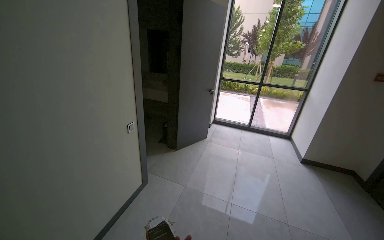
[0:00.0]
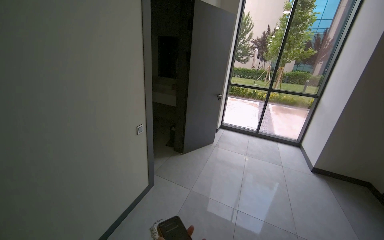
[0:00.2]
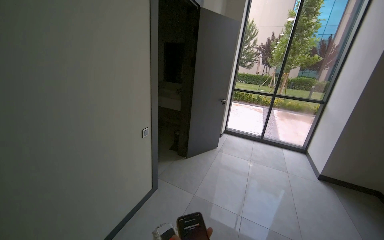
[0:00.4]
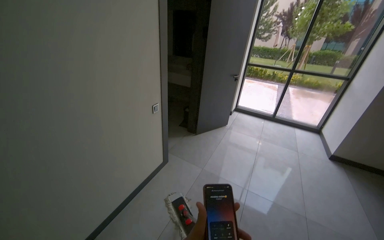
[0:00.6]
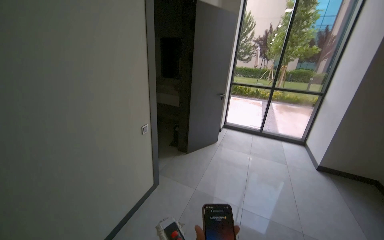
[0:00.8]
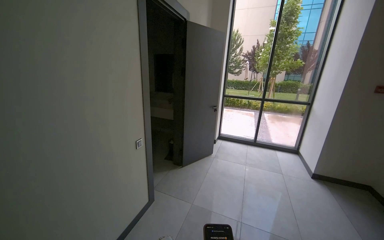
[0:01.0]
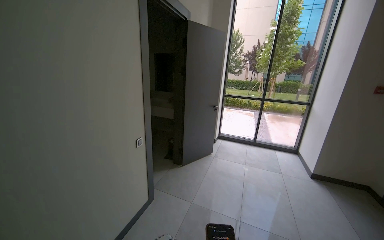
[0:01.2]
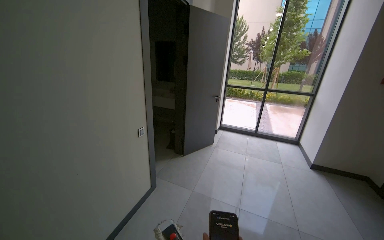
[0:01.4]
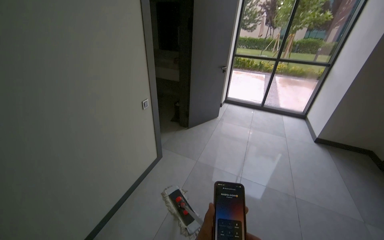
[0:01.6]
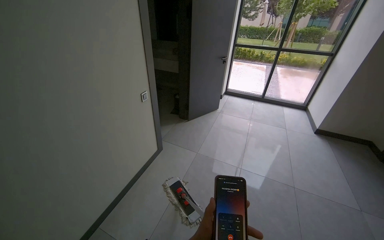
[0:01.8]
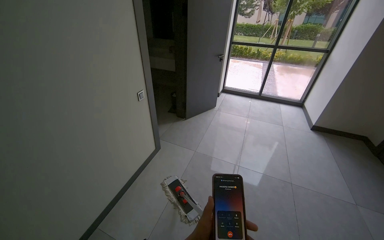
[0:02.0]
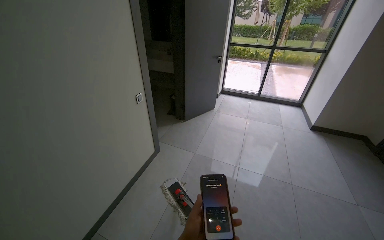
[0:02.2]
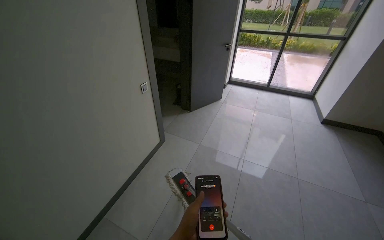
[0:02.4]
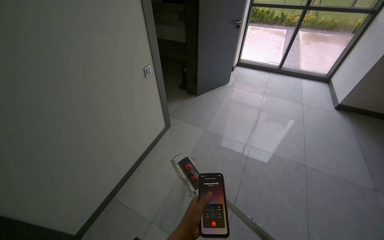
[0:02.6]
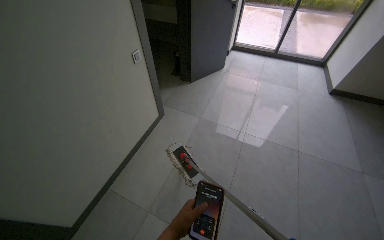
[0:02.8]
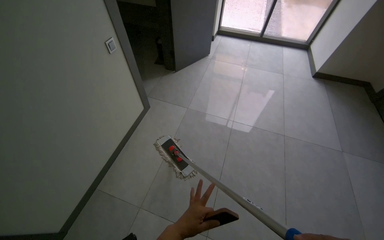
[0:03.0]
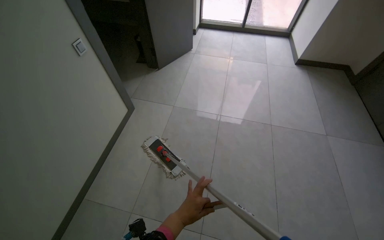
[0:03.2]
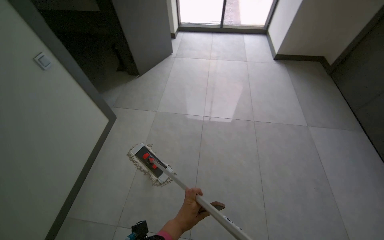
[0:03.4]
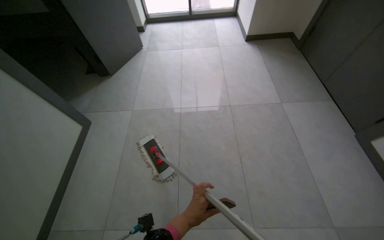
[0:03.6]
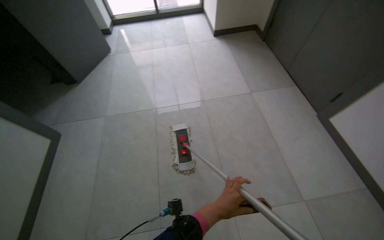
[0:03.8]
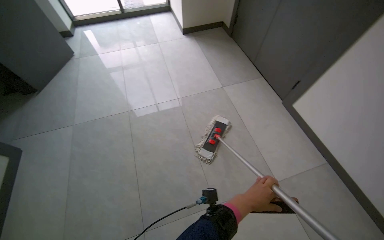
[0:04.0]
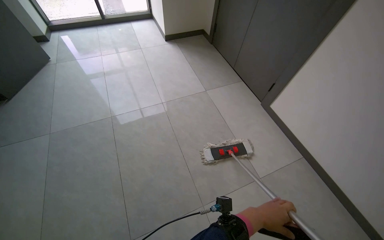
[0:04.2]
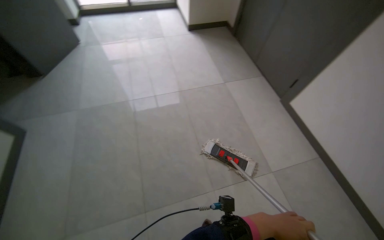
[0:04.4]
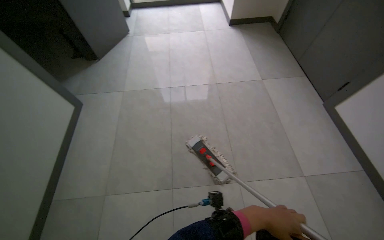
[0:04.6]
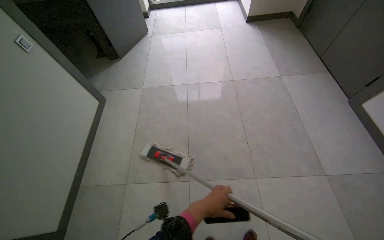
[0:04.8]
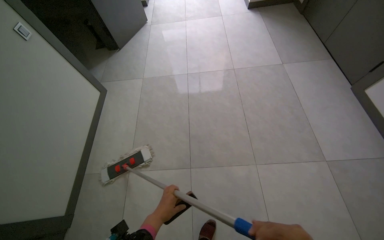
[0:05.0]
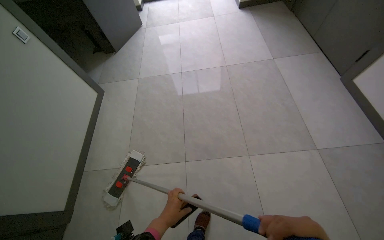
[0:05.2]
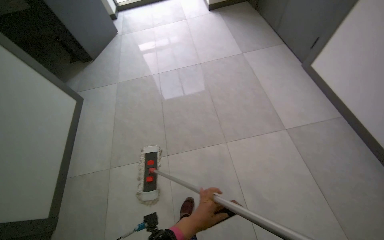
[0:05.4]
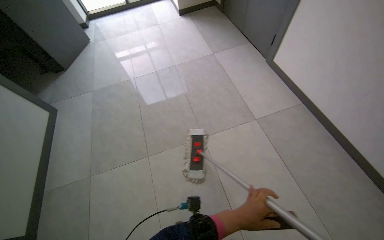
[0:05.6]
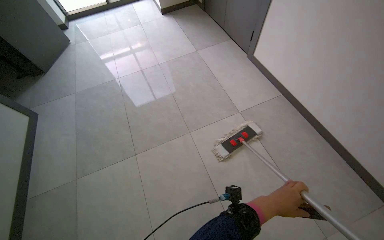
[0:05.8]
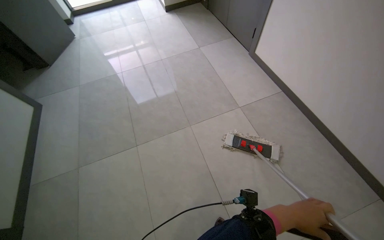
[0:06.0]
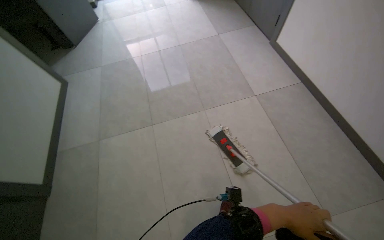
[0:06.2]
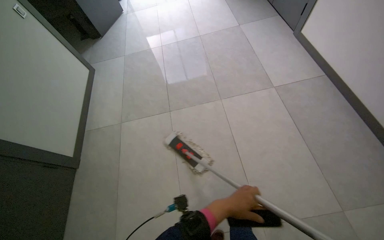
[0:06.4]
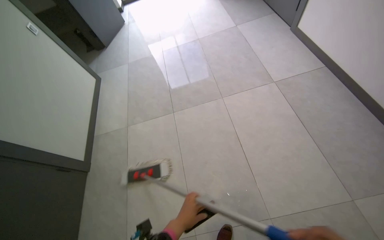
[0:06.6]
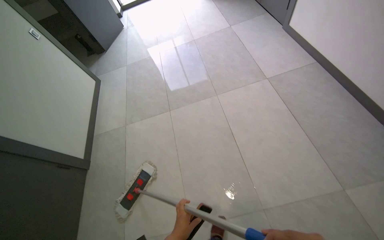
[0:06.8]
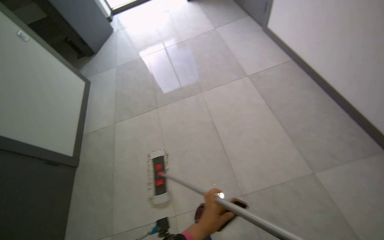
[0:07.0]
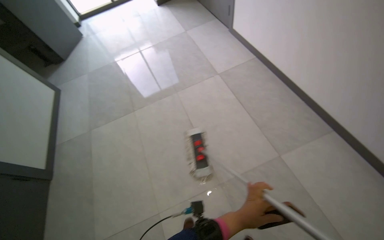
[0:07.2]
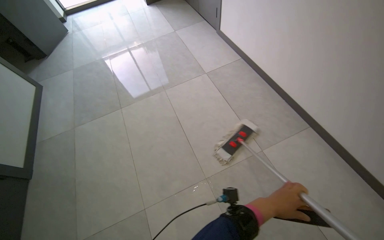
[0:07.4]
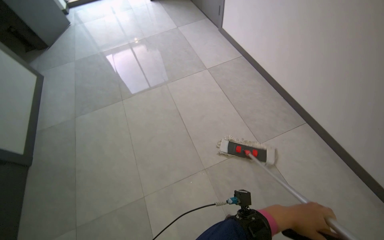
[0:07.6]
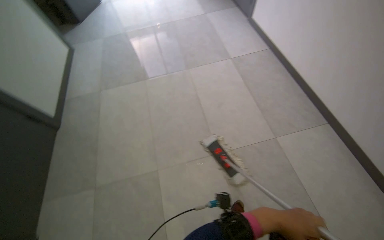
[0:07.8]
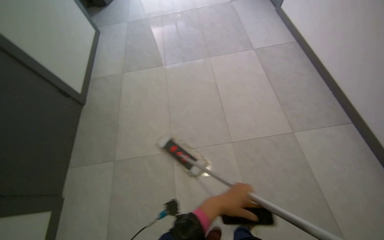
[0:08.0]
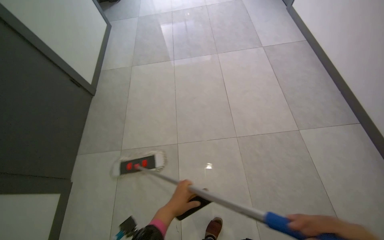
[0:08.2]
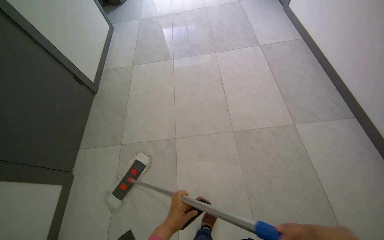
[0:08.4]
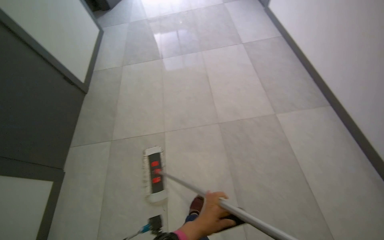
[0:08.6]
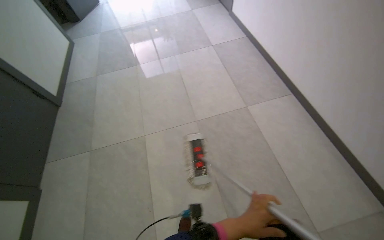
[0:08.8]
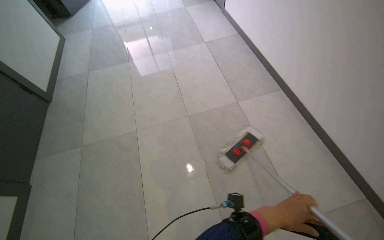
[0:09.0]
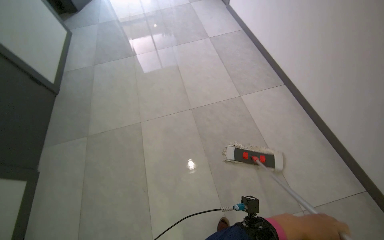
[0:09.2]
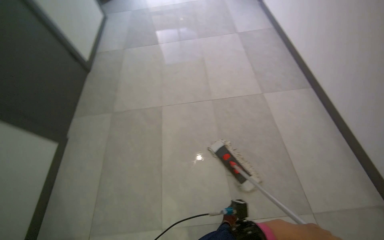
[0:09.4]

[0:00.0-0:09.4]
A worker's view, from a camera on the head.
Job: mopping floor.
The whole recording: Mopping hallway floor. The worker mops various areas.
0:01.6 to 0:03.2: The view tilts some 25 degrees downward.
0:04.8 to 0:06.2: The camera is carried approximately 70 cm.
0:06.2 to 0:07.8: The camera travels about 70 cm.
0:07.8 to 0:09.4: The camera is carried some 70 cm.

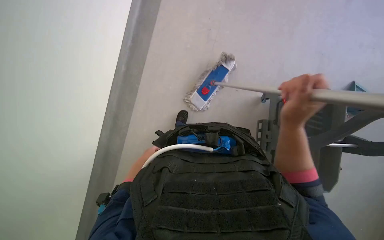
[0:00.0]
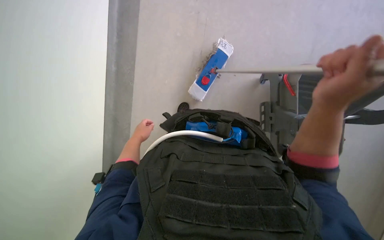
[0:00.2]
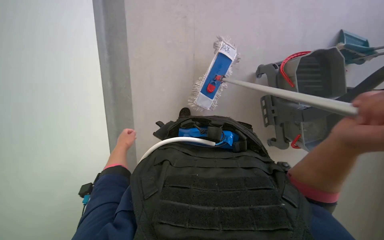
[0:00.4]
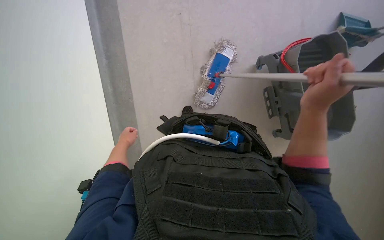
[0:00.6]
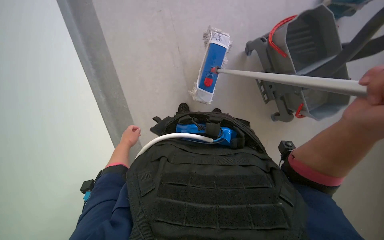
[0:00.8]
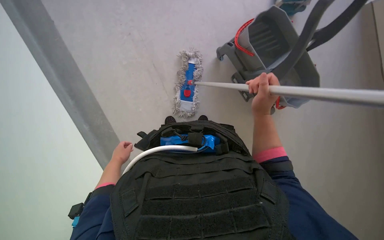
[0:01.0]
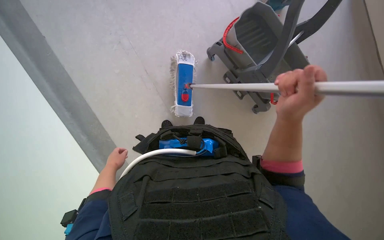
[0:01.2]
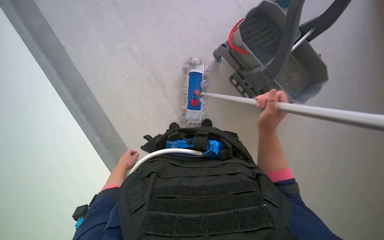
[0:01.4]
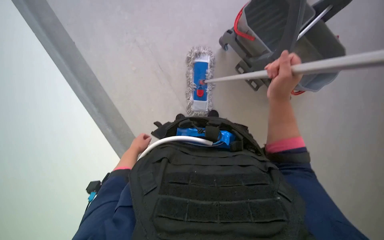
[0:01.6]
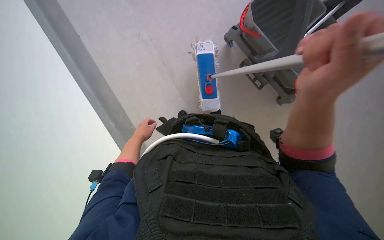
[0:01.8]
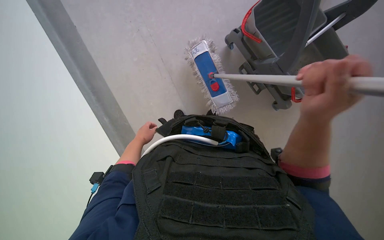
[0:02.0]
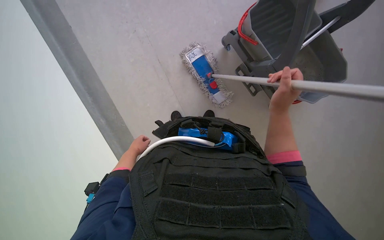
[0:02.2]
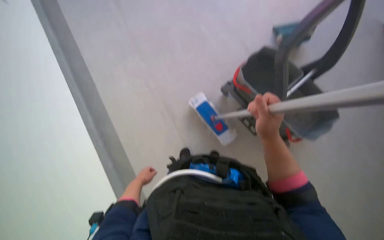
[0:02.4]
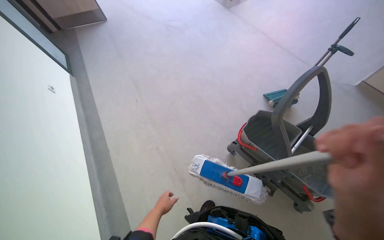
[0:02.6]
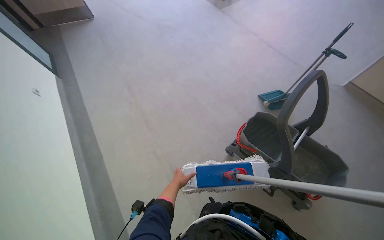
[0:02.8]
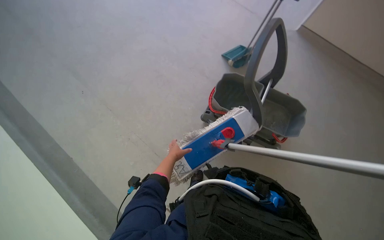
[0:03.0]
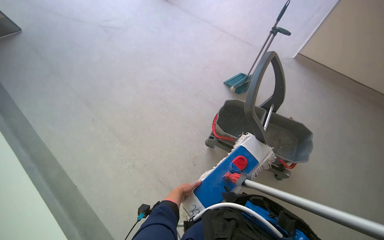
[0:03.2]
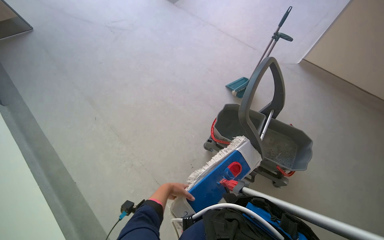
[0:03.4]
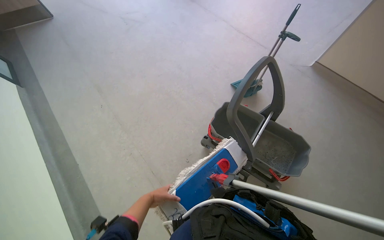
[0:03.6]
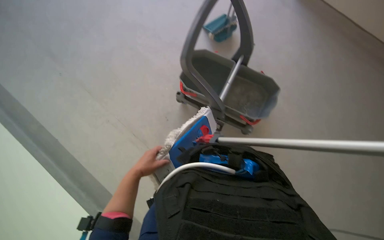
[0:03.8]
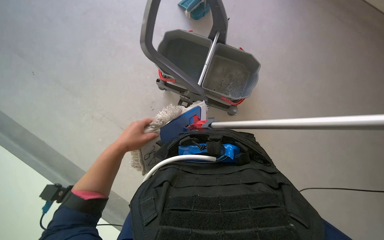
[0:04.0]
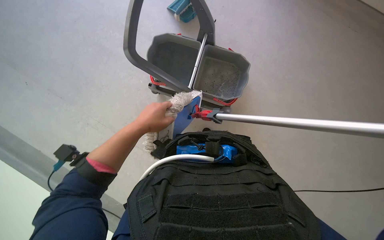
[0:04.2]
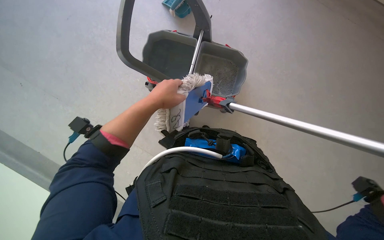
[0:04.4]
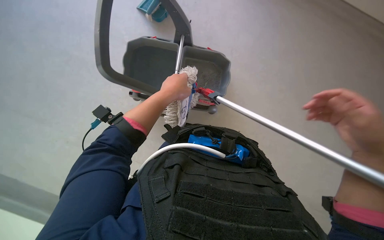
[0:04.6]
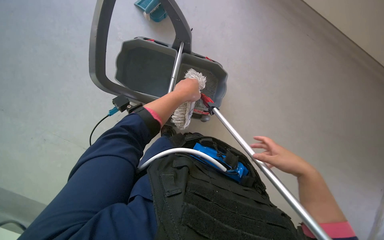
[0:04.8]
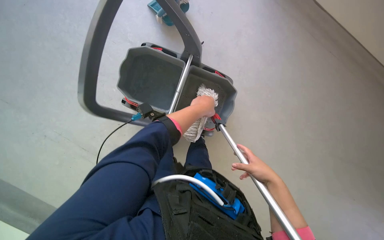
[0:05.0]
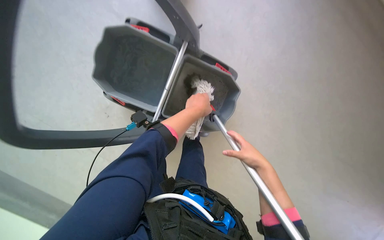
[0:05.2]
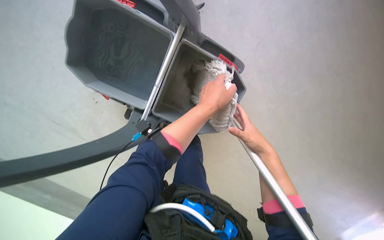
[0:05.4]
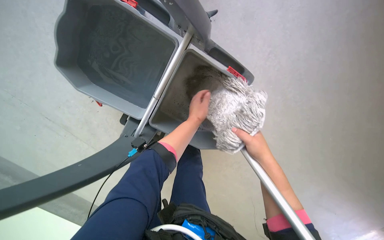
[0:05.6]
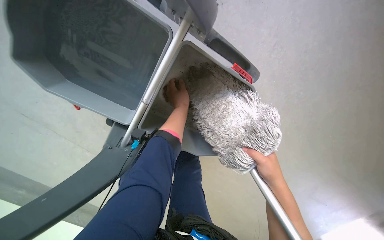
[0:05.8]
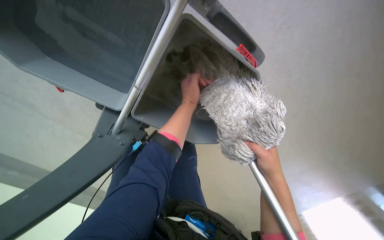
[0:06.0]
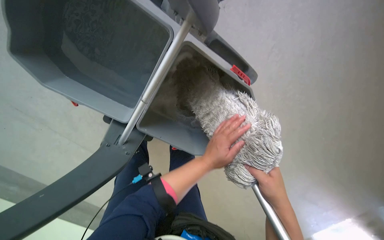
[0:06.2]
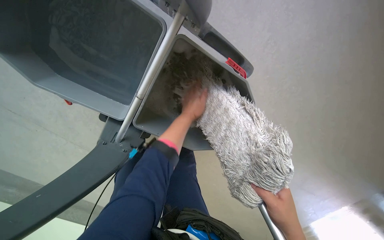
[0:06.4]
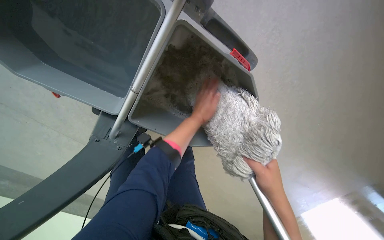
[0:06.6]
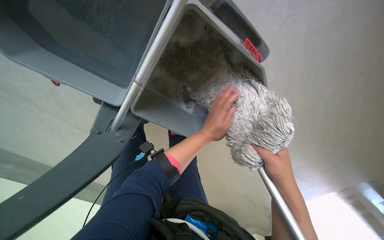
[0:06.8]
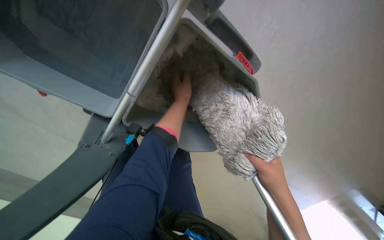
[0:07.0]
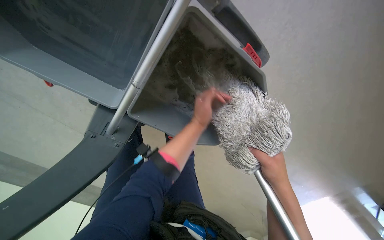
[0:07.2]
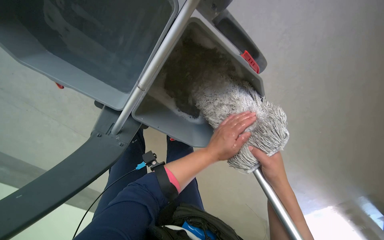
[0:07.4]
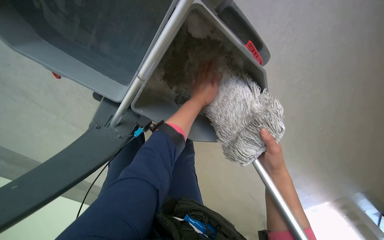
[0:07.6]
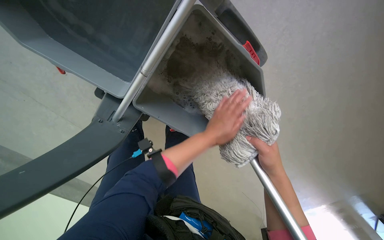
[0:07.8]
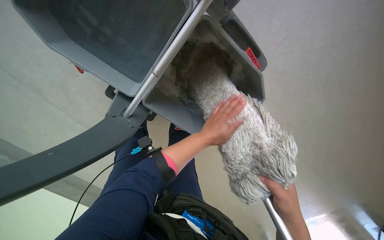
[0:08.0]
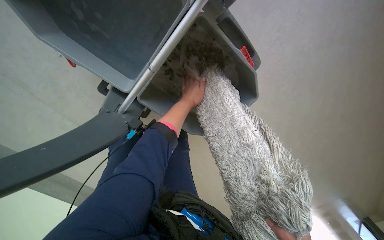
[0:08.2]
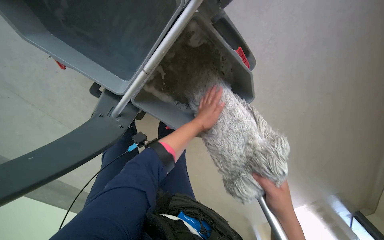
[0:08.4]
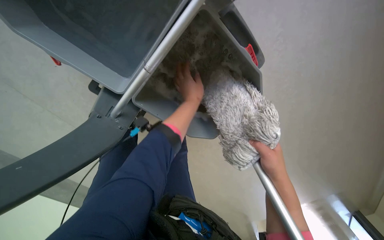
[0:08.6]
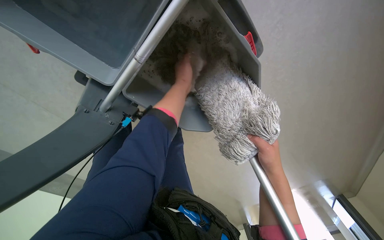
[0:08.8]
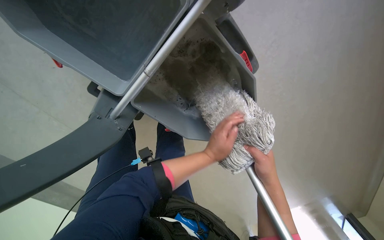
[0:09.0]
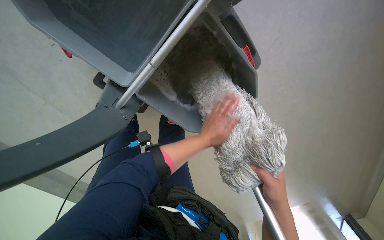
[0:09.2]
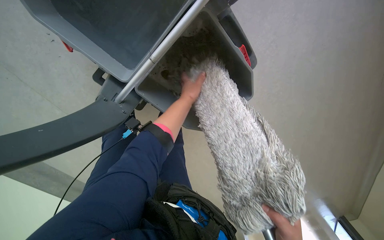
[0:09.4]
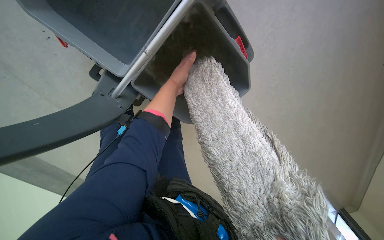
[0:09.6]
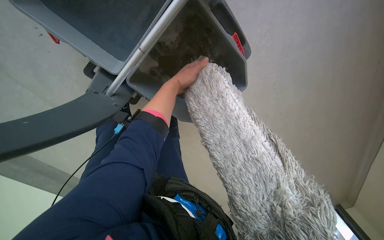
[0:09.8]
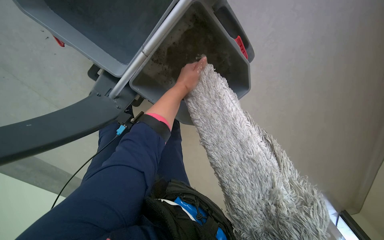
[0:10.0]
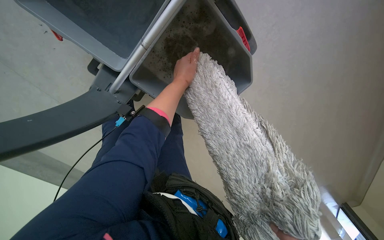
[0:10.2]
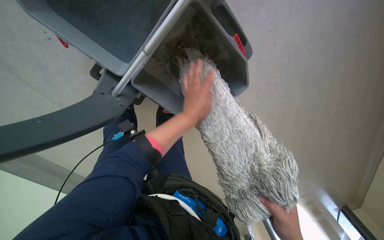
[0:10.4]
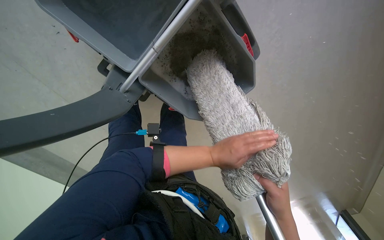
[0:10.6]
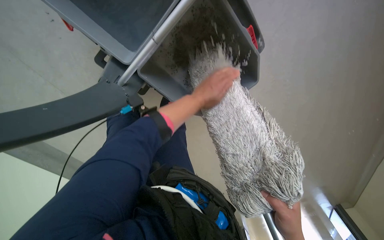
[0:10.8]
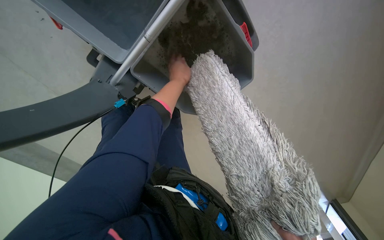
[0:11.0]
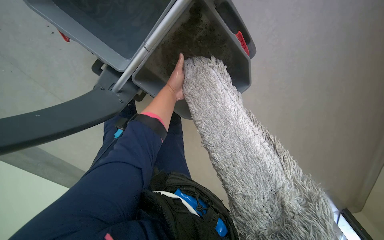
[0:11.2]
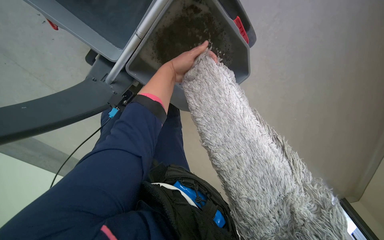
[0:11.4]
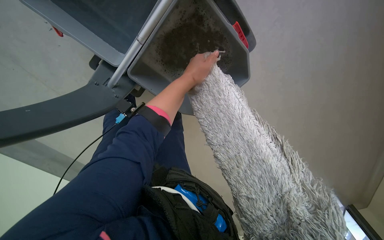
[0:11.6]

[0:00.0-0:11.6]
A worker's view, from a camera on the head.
Job: preparing cleaning supplies.
The whole recording: Washing cleaning cloth in bucket. The worker washes the cloth in a bucket for floor cleaning.
0:00.0 to 0:01.4: Everything in view rotates about 30 degrees counterclockwise. The right hand moves nearer and farther over about 15 cm, changing direction 3 times.
0:01.4 to 0:02.8: The view tips upward by about 40 degrees.
0:02.8 to 0:04.4: The head rotates approximately 35 degrees to the right. The wearer looks roughly 30 degrees further downward.
0:05.8 to 0:07.2: The left hand swings up and down the picture, approximately 20 cm each way, with 4 reversals.
0:07.2 to 0:08.8: The left hand swings up and down the picture, about 20 cm each way, with 3 reversals.
0:08.8 to 0:10.2: The left hand travels down the picture and back again, about 20 cm each way.
0:10.2 to 0:11.6: The left hand reaches approximately 30 cm down the picture, then returns.
